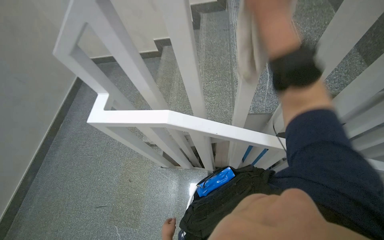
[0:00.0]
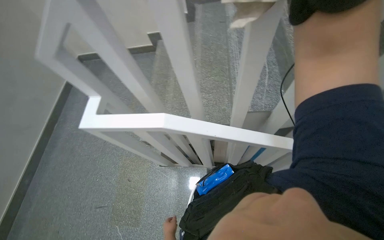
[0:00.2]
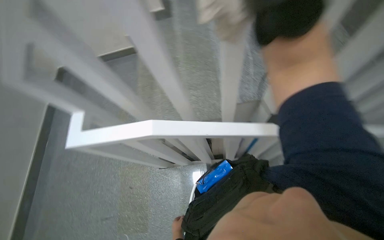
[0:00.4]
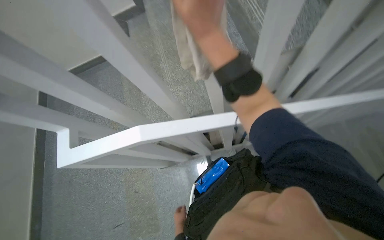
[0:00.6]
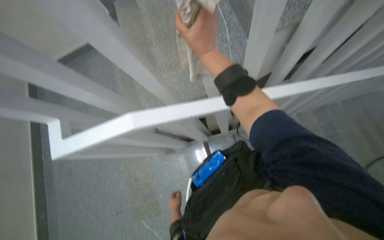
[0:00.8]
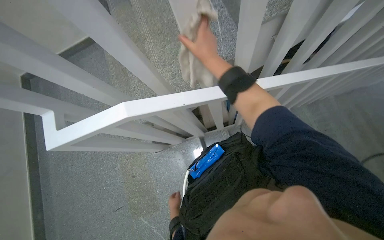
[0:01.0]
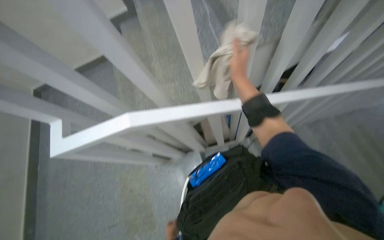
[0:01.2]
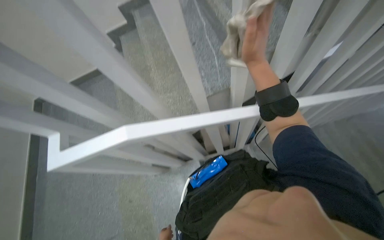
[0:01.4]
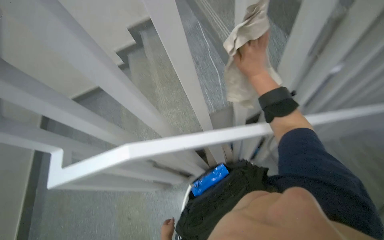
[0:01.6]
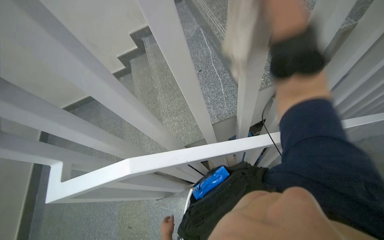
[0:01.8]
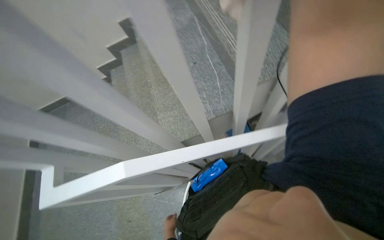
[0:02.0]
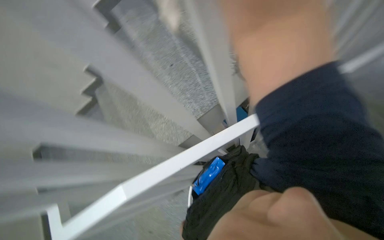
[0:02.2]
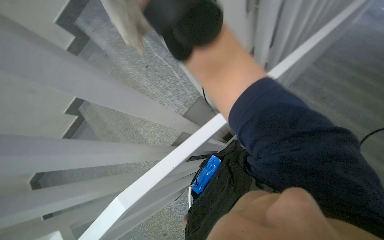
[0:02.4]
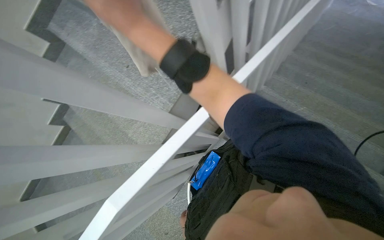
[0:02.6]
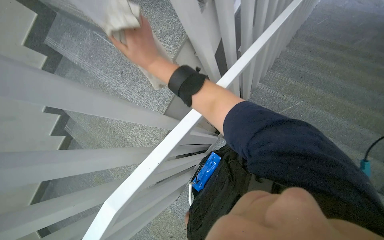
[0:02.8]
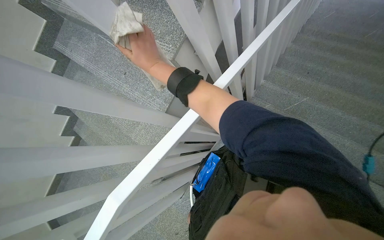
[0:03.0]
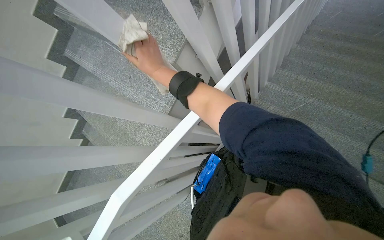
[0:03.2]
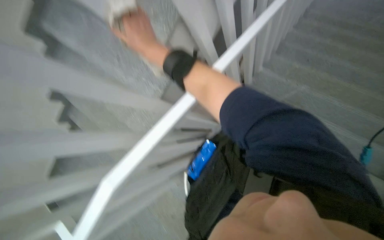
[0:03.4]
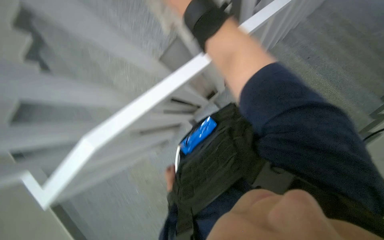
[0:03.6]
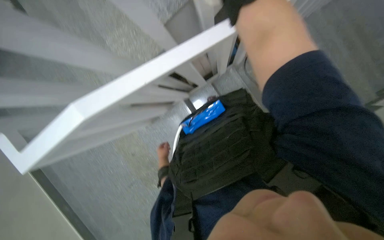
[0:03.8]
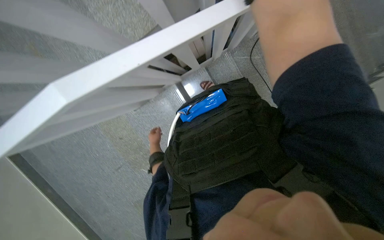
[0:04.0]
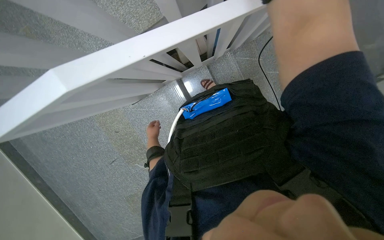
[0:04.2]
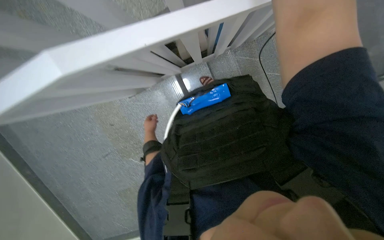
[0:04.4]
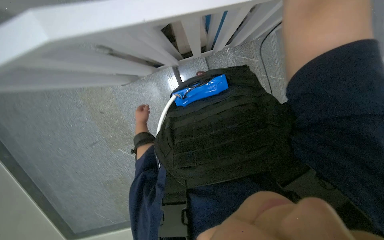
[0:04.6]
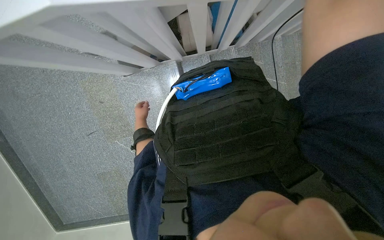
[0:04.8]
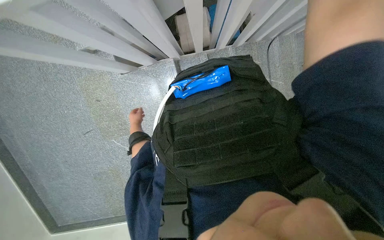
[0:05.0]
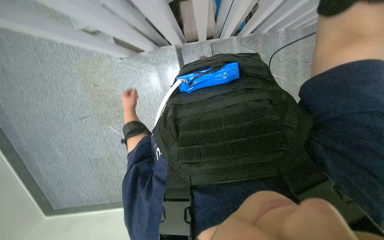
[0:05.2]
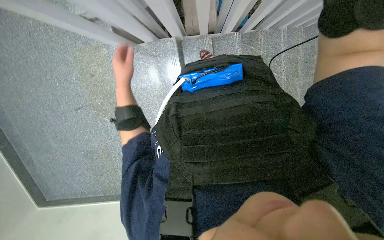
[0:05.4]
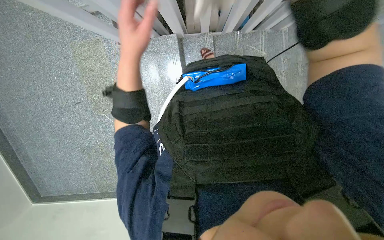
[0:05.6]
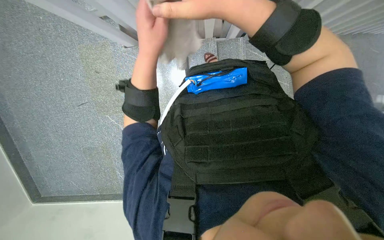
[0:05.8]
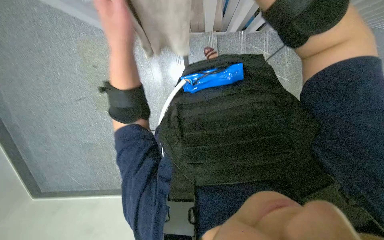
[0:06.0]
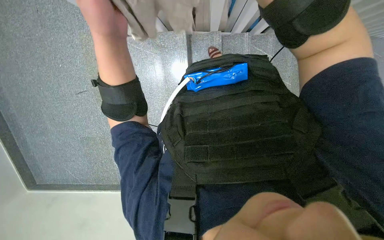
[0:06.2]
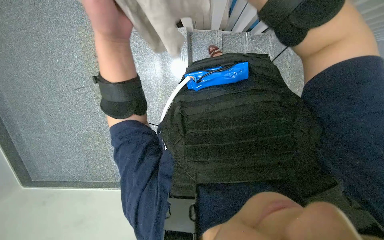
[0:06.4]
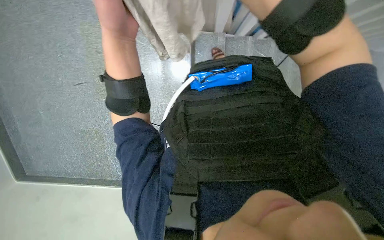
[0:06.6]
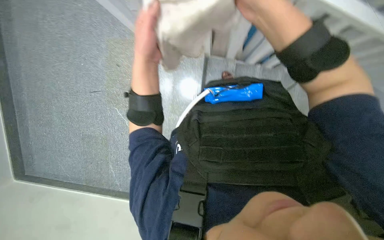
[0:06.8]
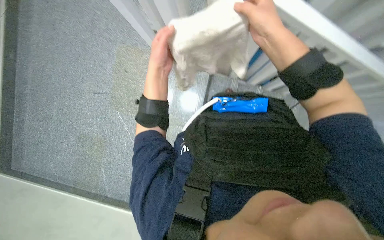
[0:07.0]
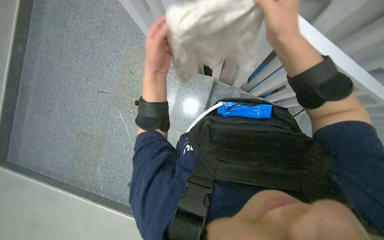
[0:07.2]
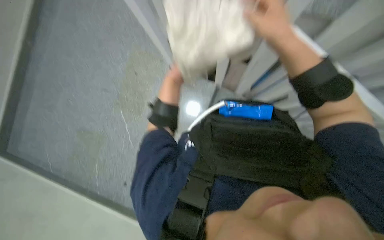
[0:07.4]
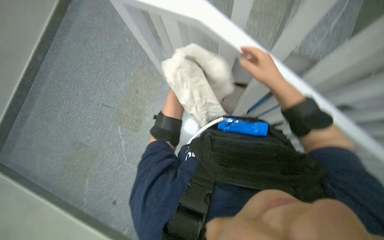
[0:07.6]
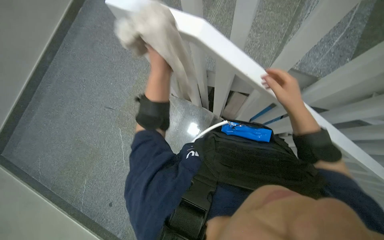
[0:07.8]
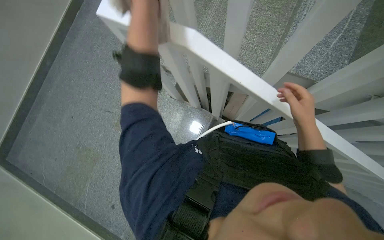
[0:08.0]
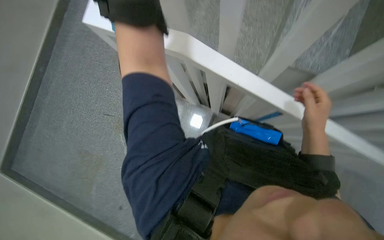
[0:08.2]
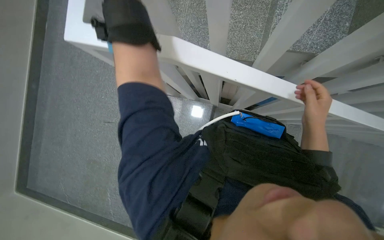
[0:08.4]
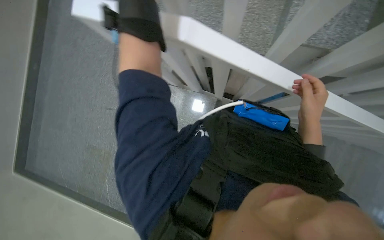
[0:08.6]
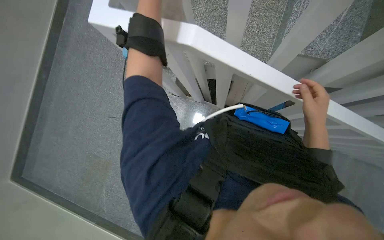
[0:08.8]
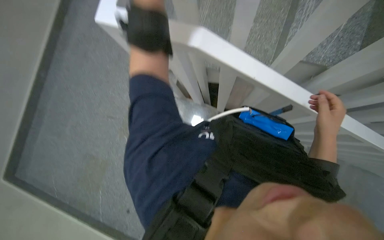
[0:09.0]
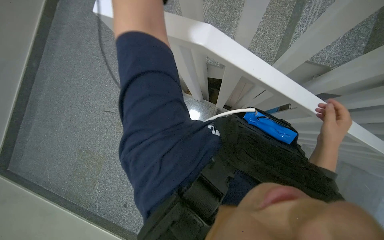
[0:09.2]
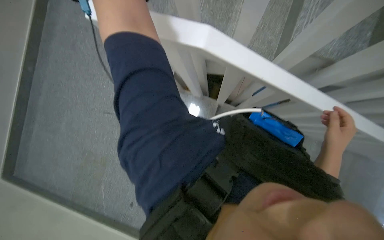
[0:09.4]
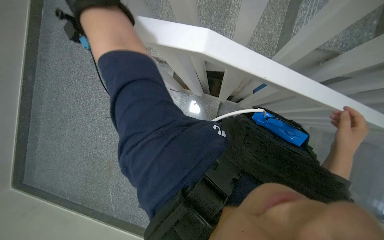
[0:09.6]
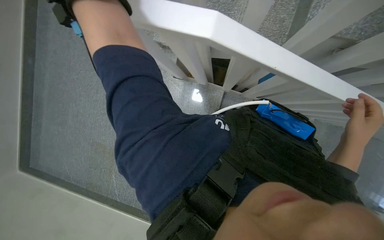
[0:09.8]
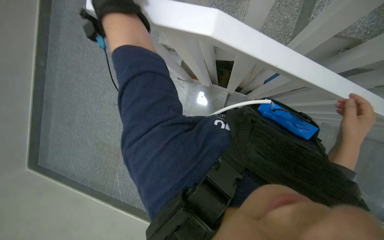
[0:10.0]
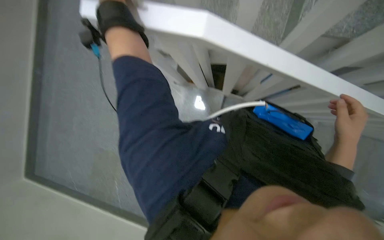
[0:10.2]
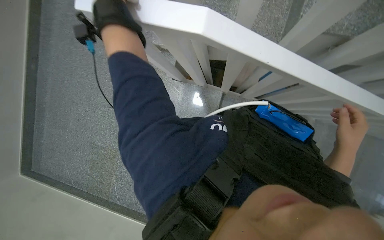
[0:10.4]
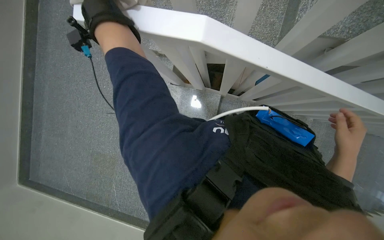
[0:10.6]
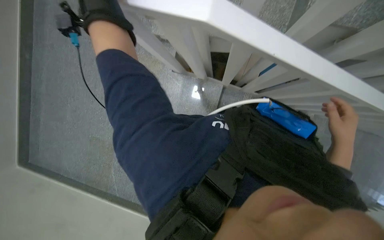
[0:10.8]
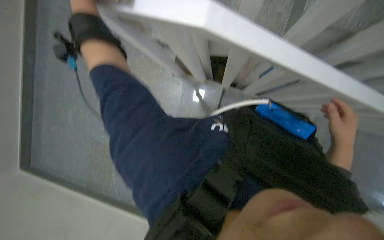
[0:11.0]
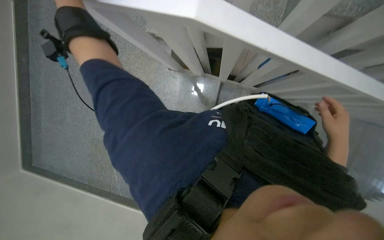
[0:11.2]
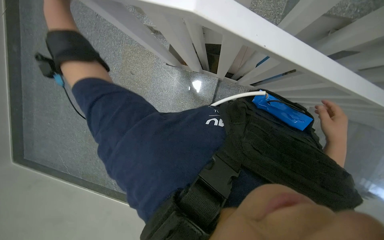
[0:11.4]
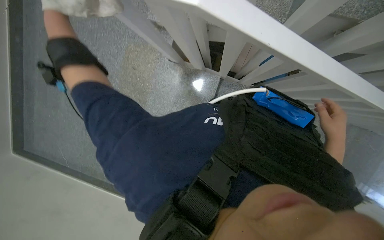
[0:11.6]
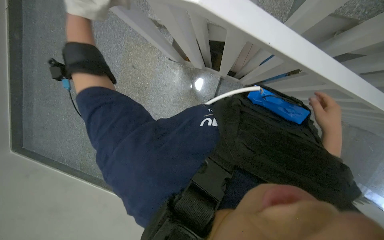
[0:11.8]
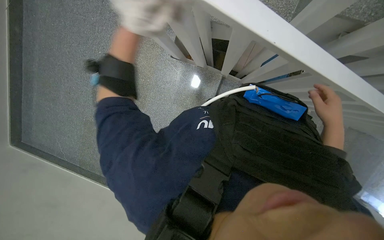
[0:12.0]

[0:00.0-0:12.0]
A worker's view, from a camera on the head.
Job: wiping surfaces.
The whole recording: Wiping staircase handrail. The worker wipes the staircase handrail with a cloth while ascending.
0:01.6 to 0:03.0: The scene turns approximately 40 degrees counterclockwise in the picture.
0:03.0 to 0:04.4: The view pans to the right by about 20 degrees. The view tilts roughly 30 degrees downward. Everything in view rotates about 30 degrees clockwise.
0:04.4 to 0:06.0: The left hand travels nearer to the camera by approximately 35 cm.
0:06.0 to 0:07.6: The camera pitches upward, by approximately 25 degrees. The scene rotates clockwise by some 30 degrees.
0:07.6 to 0:09.0: The right hand shifts roughly 20 cm down the picture and to the right.

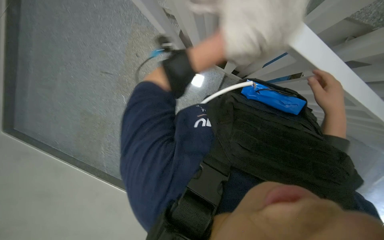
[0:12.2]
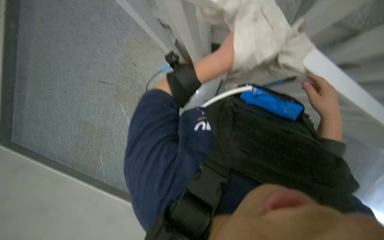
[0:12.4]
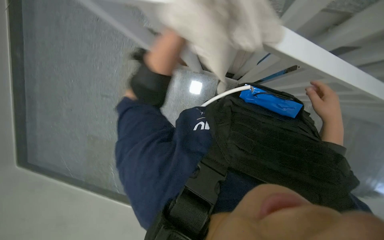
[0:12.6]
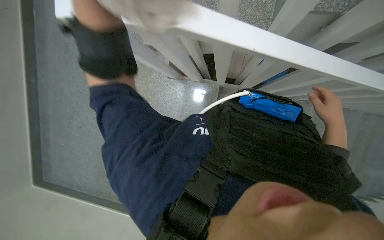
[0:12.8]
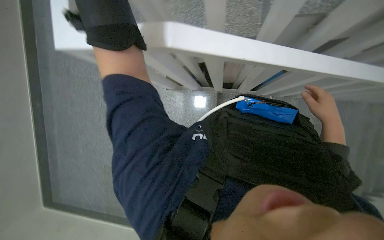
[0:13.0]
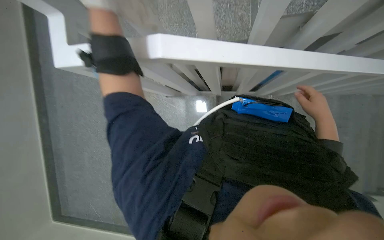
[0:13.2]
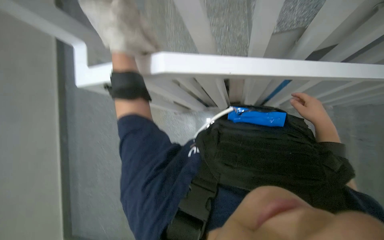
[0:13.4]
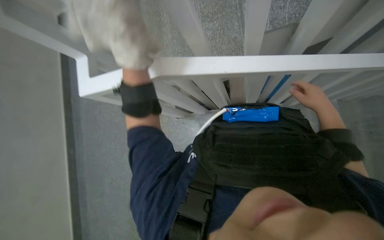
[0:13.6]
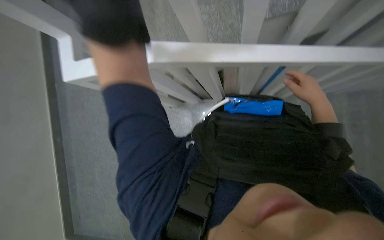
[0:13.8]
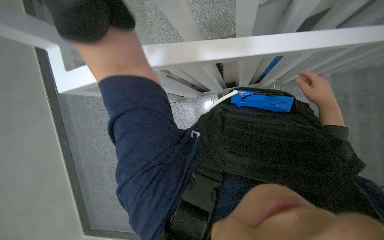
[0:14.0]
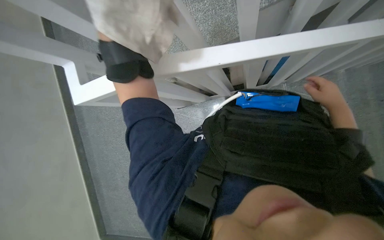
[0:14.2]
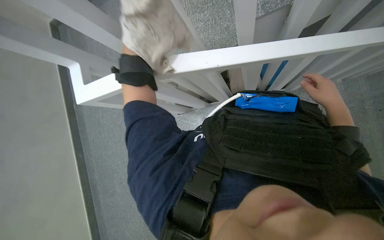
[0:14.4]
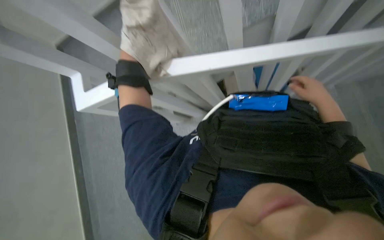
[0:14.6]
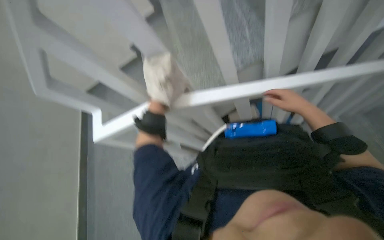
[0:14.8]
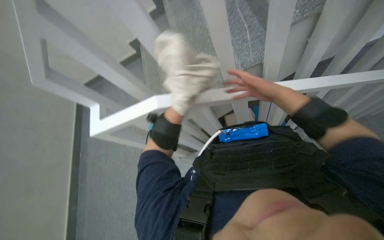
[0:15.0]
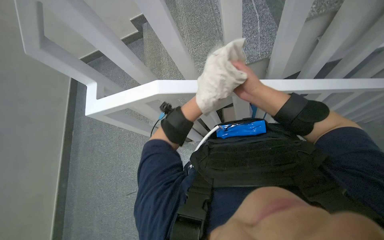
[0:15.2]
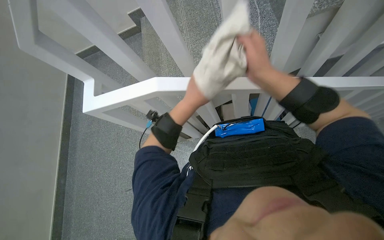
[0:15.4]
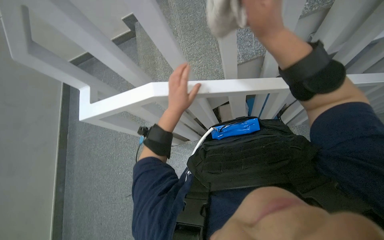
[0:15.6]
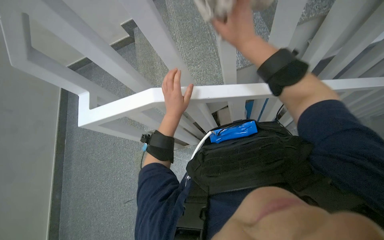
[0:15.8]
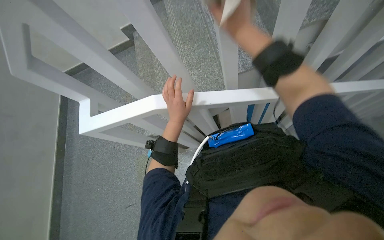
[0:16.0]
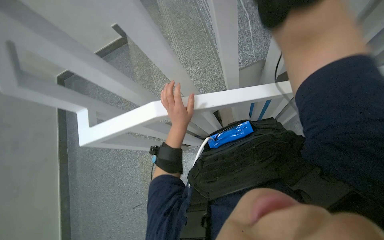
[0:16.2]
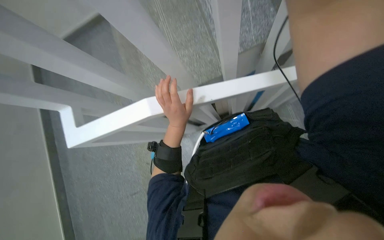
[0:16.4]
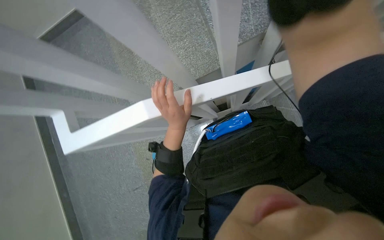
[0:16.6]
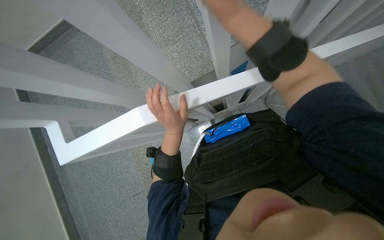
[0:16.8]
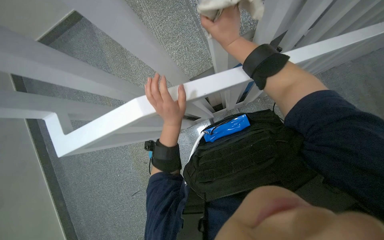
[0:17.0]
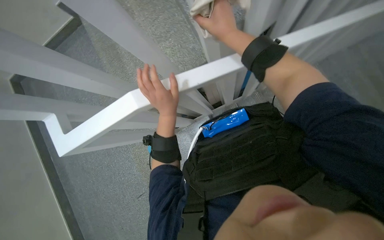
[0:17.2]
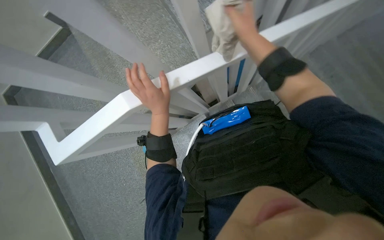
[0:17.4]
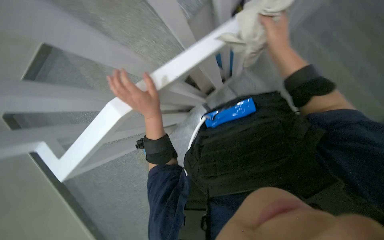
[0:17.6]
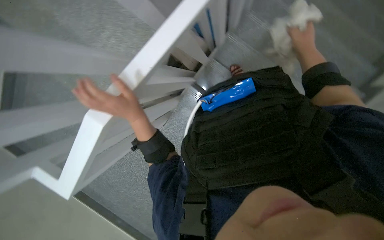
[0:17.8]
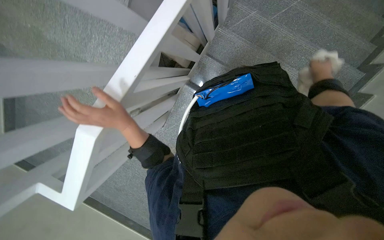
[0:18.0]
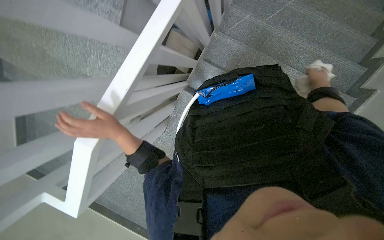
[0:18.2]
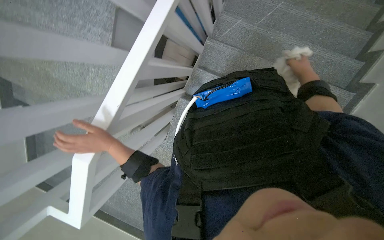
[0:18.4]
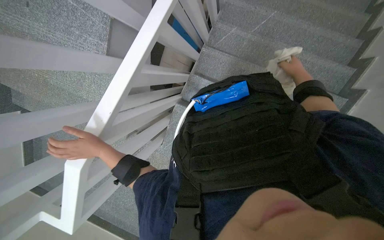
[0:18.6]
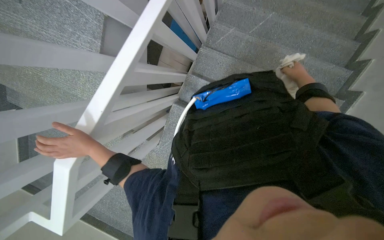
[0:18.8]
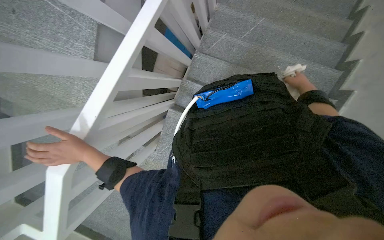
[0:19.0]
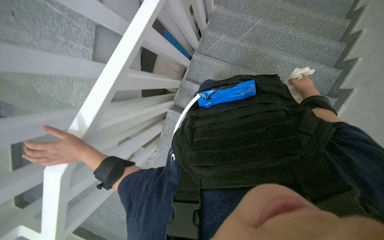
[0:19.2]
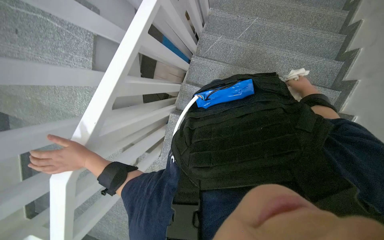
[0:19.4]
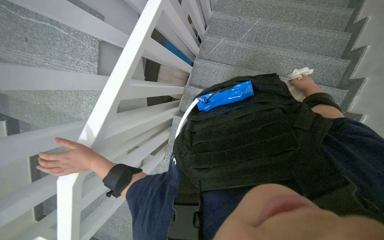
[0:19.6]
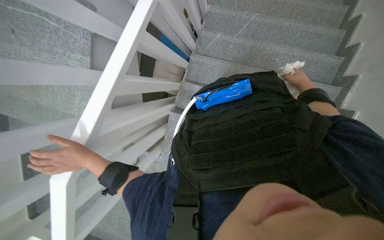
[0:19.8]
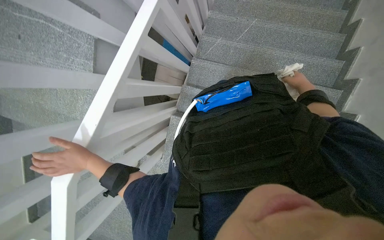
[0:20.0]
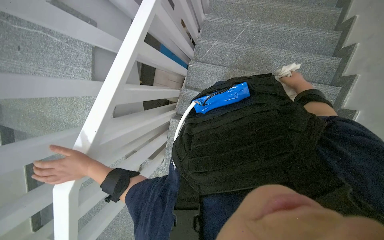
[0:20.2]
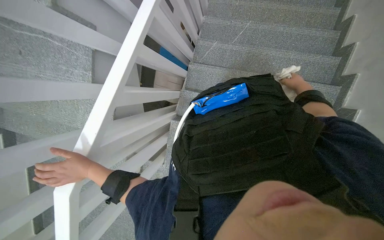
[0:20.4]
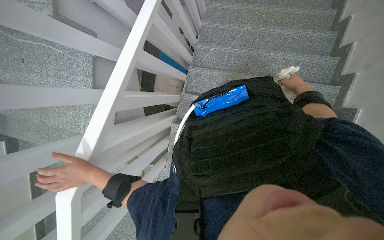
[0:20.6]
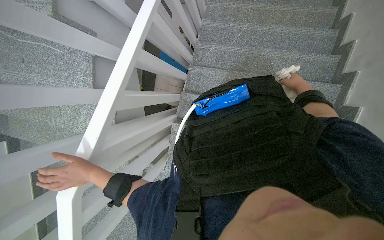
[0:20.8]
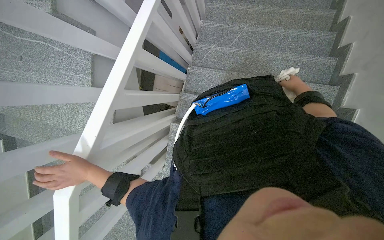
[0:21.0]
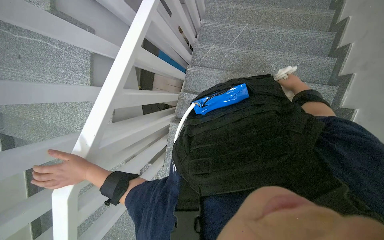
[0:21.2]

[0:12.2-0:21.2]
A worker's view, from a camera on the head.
Job: wiping surfaces.
The whole recording: Wiping staircase handrail. The worker wipes the staircase handrail with a cloth while ascending.
0:13.8 to 0:15.2: The right hand moves to the left, some 10 cm.
0:15.2 to 0:16.6: The right hand shifts roughly 20 cm up the picture and nearer to the camera.
0:16.6 to 0:18.2: Everything in view rotates roughly 45 degrees counterclockwise.
0:19.8 to 0:21.2: The hands make small movements and keep their place.
